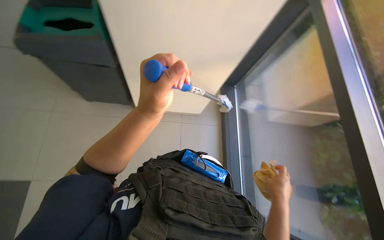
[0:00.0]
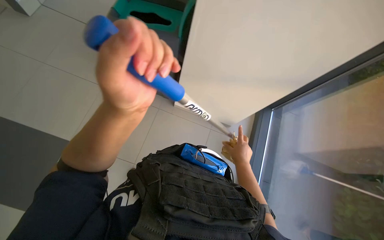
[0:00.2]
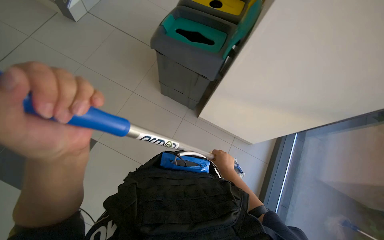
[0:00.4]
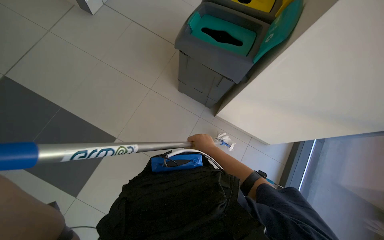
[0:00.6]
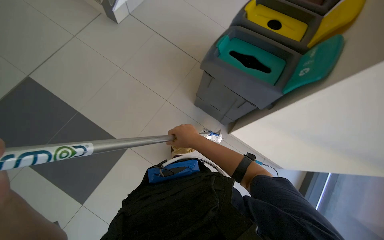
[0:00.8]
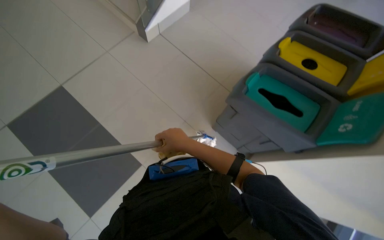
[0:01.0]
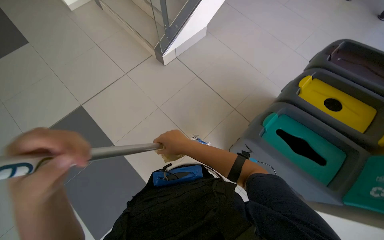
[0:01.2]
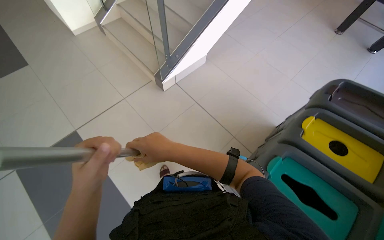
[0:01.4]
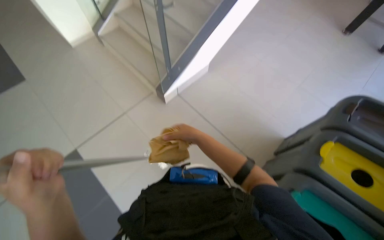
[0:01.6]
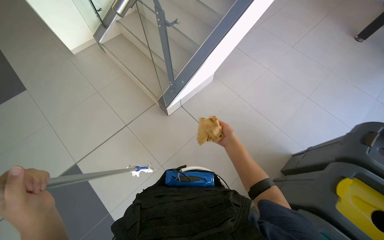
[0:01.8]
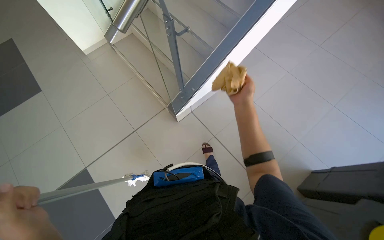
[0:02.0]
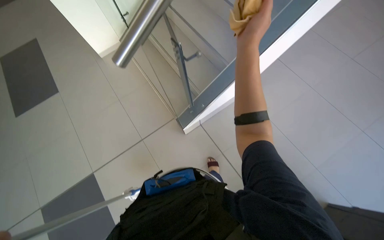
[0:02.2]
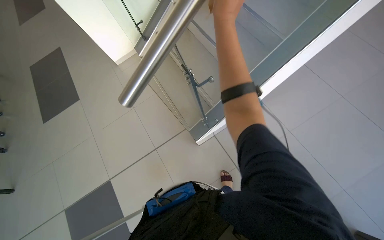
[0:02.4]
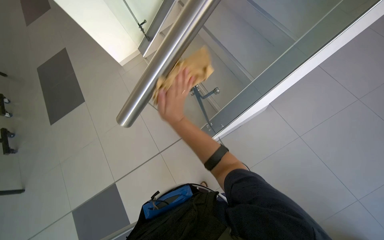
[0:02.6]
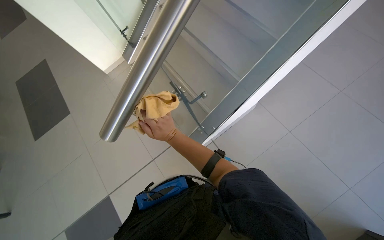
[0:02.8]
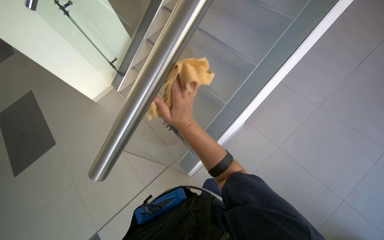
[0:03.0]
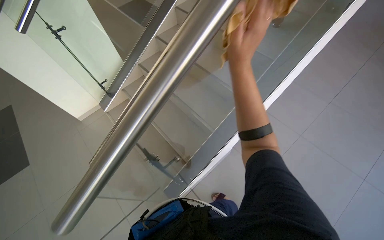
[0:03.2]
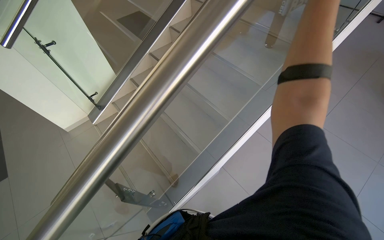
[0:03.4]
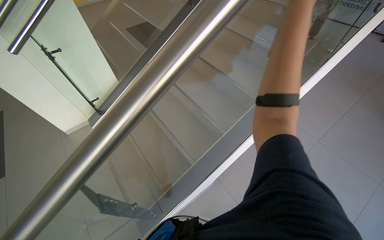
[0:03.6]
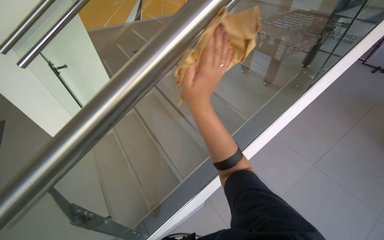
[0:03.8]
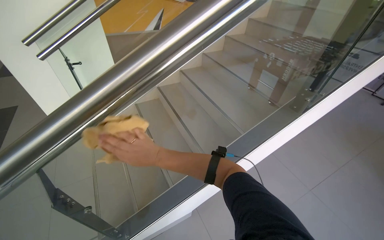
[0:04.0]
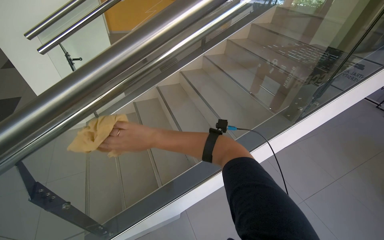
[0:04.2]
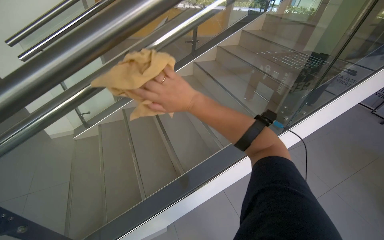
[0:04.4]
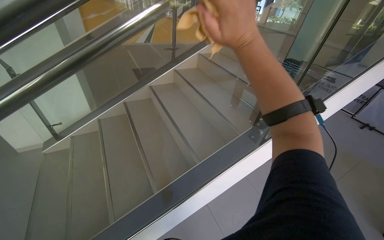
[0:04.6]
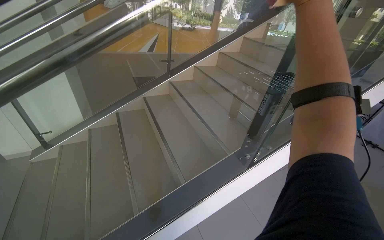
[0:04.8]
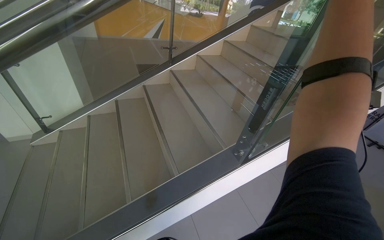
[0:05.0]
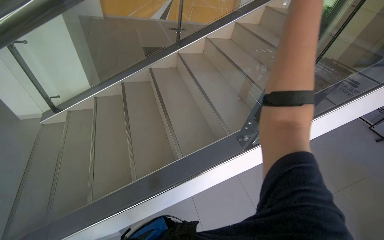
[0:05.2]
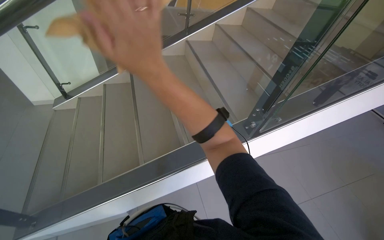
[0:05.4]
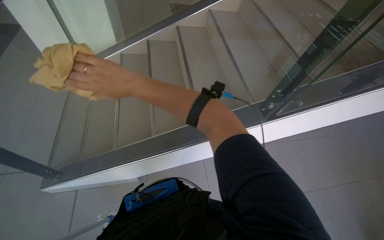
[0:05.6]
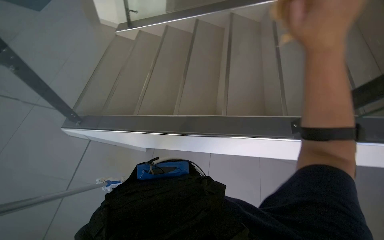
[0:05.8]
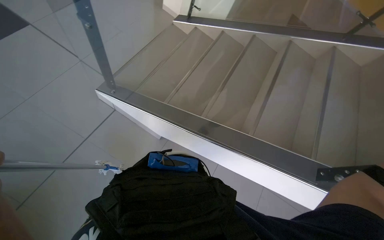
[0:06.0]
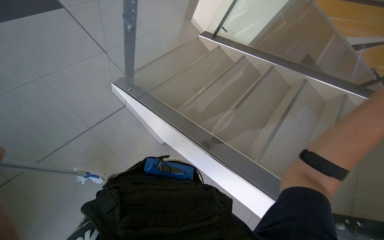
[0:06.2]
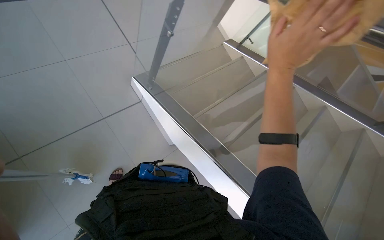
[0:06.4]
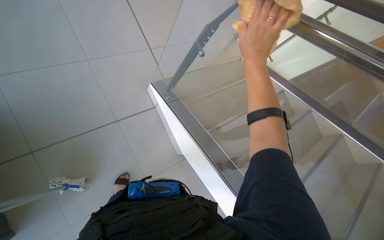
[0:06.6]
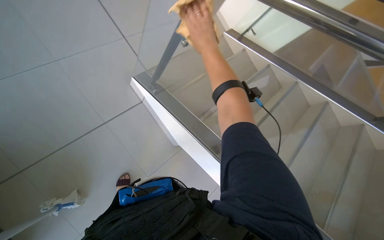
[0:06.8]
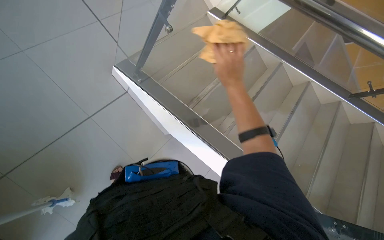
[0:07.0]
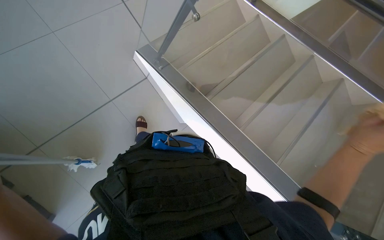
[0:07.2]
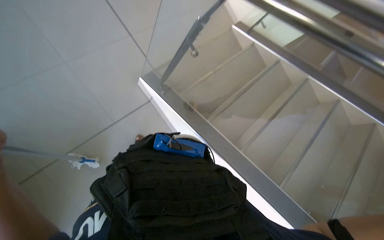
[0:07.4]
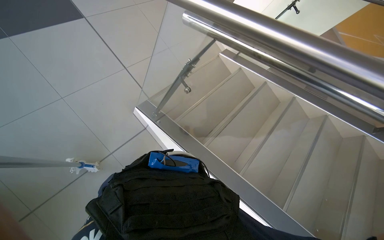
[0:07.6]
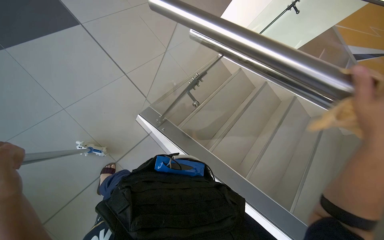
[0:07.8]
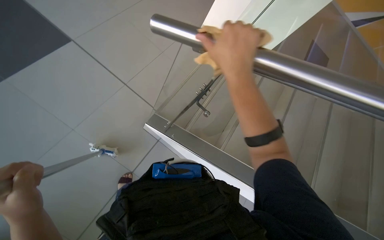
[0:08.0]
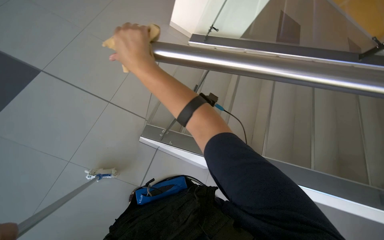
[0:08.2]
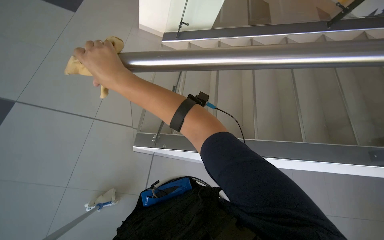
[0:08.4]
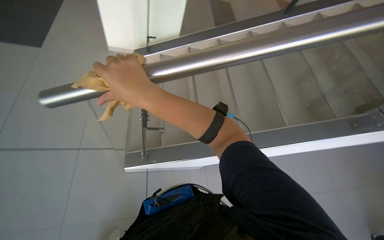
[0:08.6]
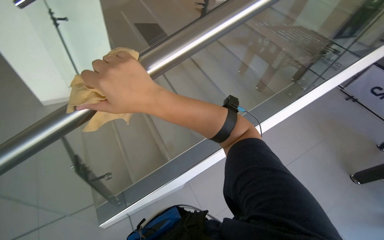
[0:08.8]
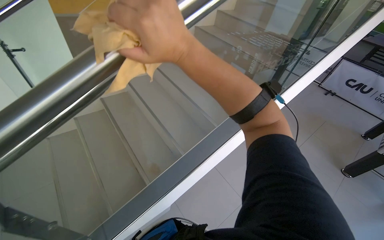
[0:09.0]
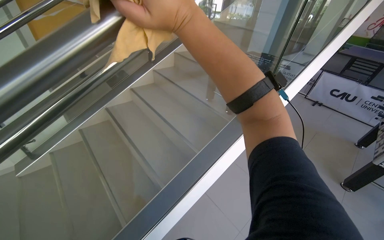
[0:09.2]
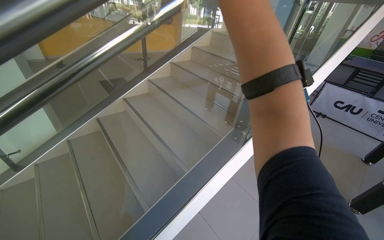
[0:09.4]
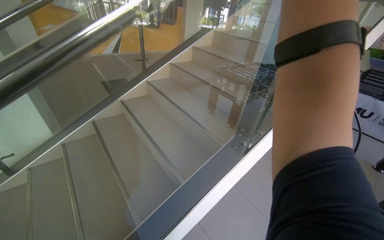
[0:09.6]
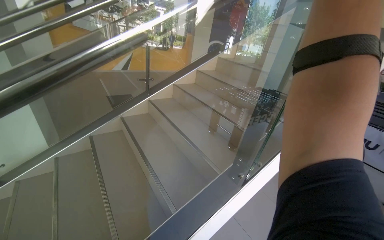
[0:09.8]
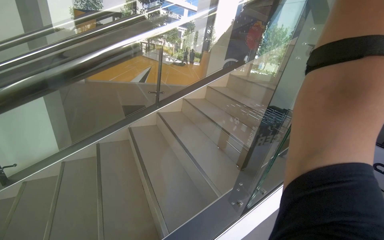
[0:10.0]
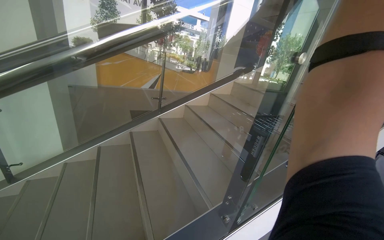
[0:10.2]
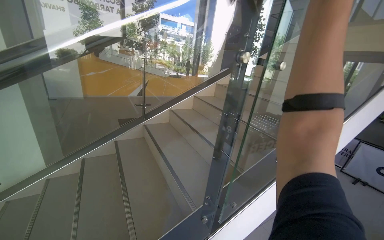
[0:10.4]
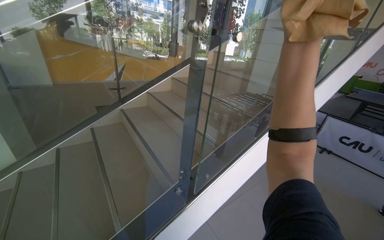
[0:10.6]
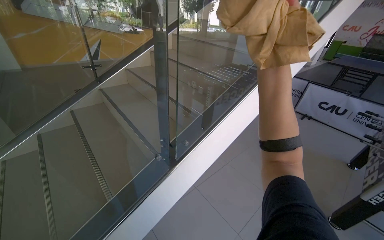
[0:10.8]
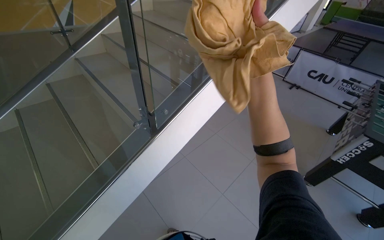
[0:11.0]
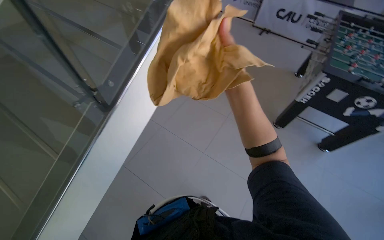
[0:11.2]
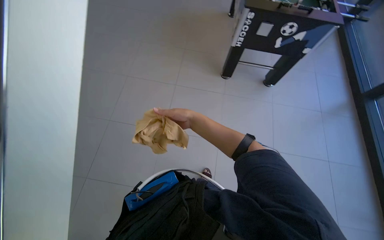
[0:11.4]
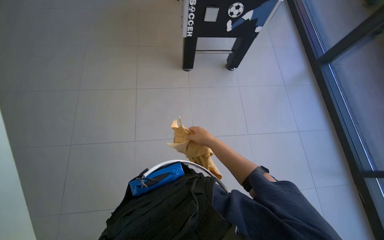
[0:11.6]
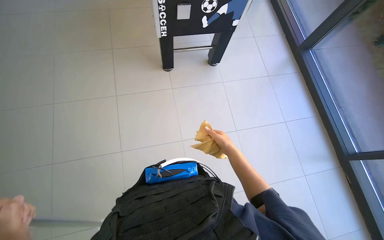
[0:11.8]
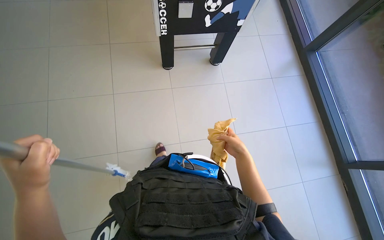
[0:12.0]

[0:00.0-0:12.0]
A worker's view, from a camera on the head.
Job: cleaning windows.
The whole recording: Cleaning large windows. The worker cleans large glass windows and their frames using a long-handled tool and a cloth.
0:00.0 to 0:01.6: The camera is carried some 90 cm. The wearer's head swings about 30 degrees to the left.
0:01.6 to 0:03.0: The camera is carried some 80 cm.
0:03.0 to 0:04.4: The view tips upward by about 25 degrees. The right hand moves left and right over approximately 35 cm, changing direction 2 times.
0:04.4 to 0:06.0: The head turns to the left by roughly 55 degrees. The view tips downward by roughly 20 degrees.
0:06.0 to 0:07.6: The wearer looks approximately 15 degrees further upward.
0:07.6 to 0:09.0: The wearer looks about 65 degrees further to the right.
0:09.0 to 0:10.4: The wearer moves to the right, some 70 cm. The view tilts roughly 25 degrees upward.
0:10.4 to 0:12.0: The wearer moves about 90 cm. The head rotates about 70 degrees to the right. The camera pitches downward, by roughly 55 degrees.

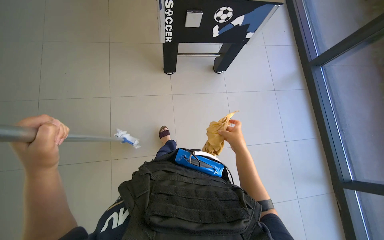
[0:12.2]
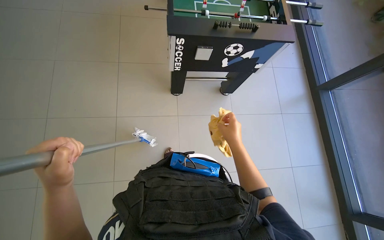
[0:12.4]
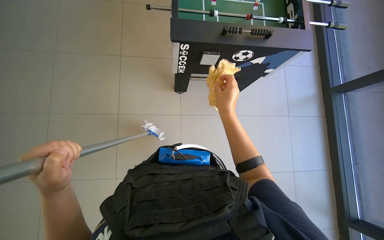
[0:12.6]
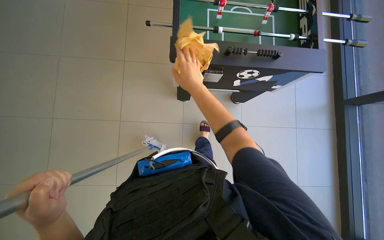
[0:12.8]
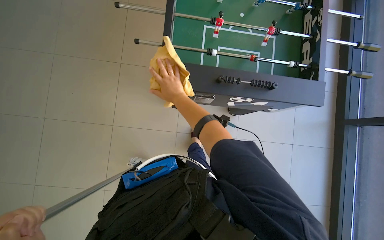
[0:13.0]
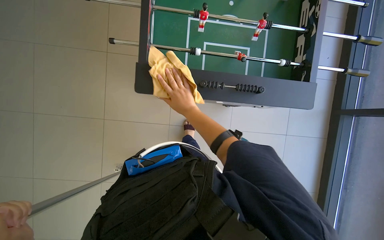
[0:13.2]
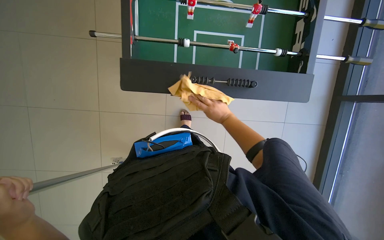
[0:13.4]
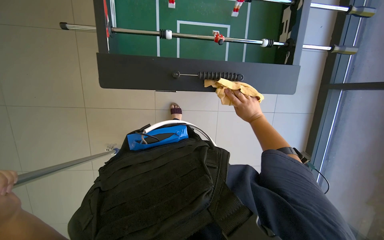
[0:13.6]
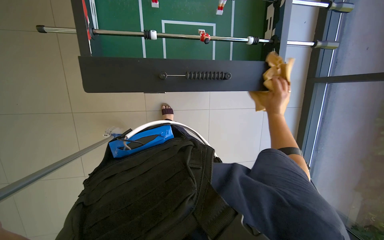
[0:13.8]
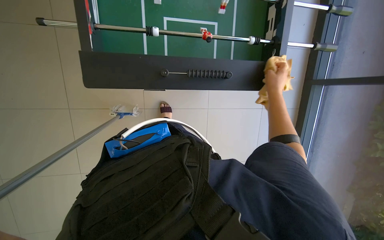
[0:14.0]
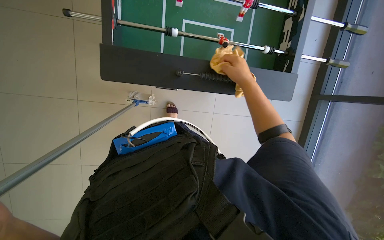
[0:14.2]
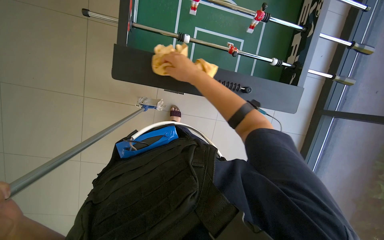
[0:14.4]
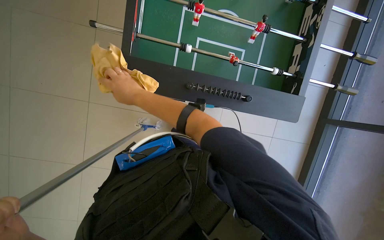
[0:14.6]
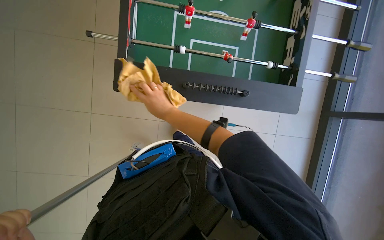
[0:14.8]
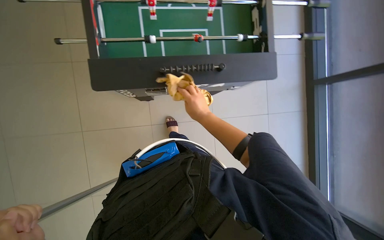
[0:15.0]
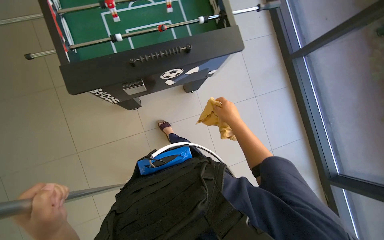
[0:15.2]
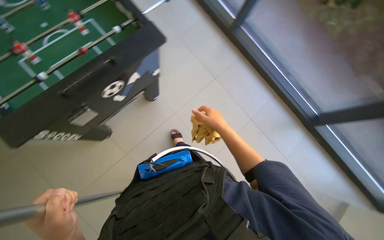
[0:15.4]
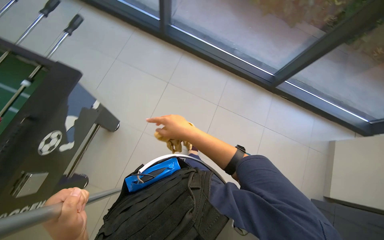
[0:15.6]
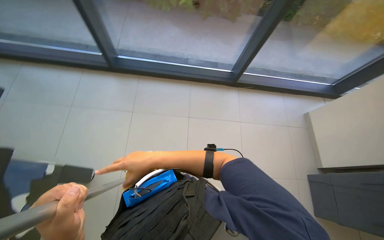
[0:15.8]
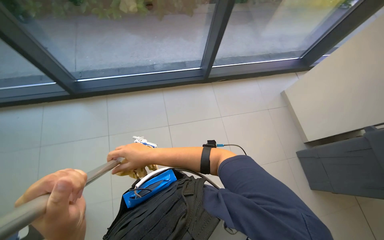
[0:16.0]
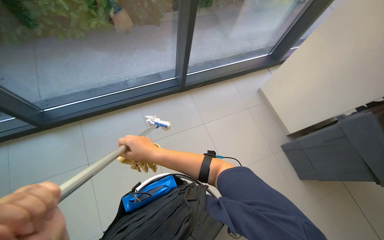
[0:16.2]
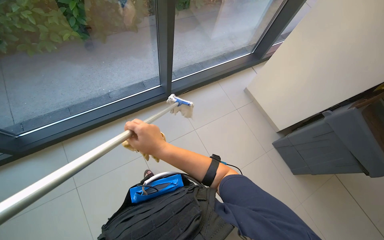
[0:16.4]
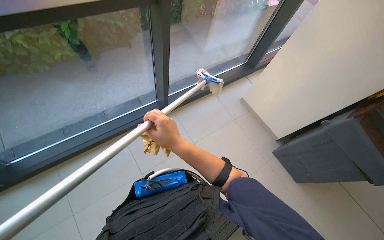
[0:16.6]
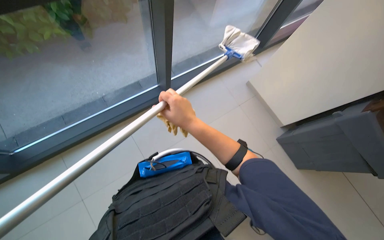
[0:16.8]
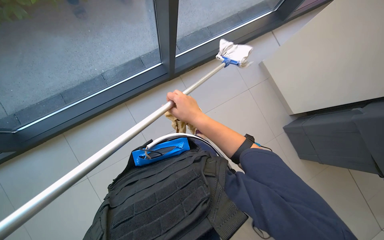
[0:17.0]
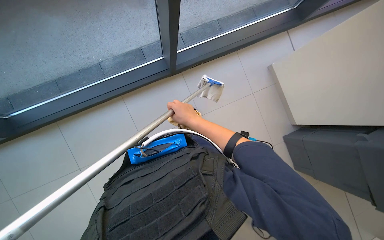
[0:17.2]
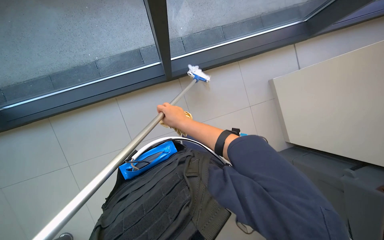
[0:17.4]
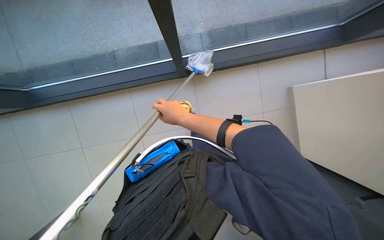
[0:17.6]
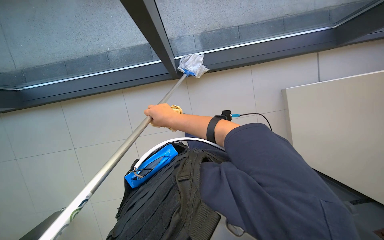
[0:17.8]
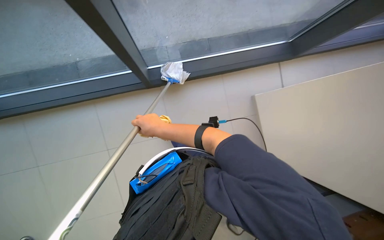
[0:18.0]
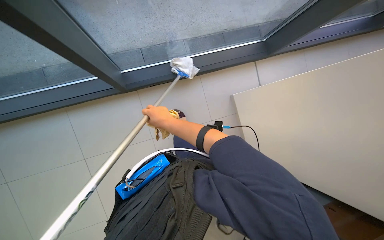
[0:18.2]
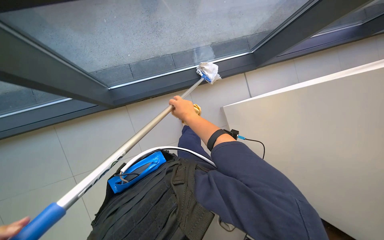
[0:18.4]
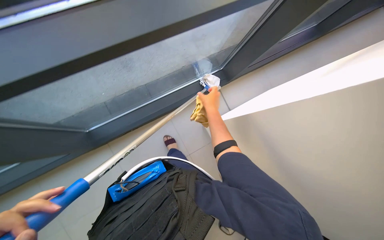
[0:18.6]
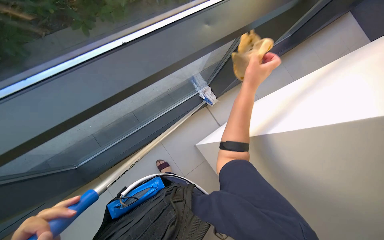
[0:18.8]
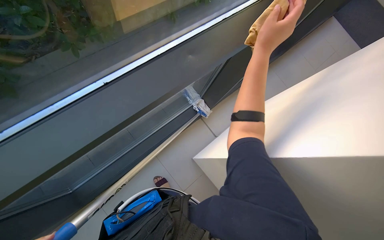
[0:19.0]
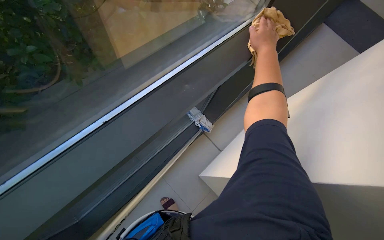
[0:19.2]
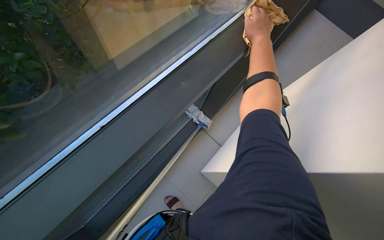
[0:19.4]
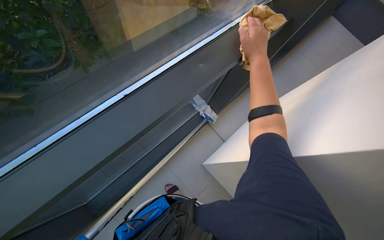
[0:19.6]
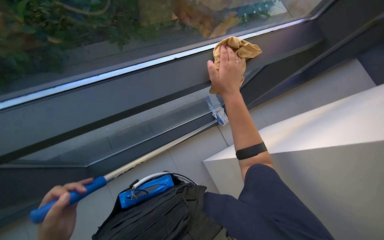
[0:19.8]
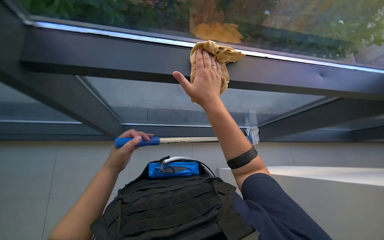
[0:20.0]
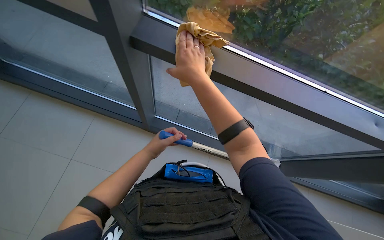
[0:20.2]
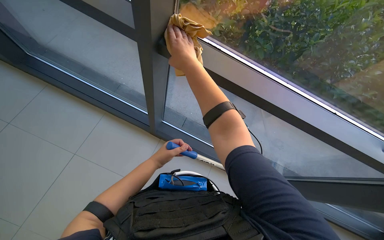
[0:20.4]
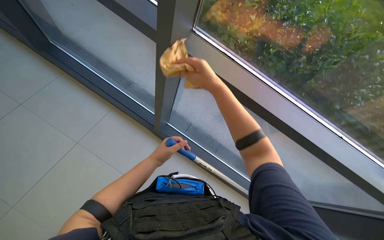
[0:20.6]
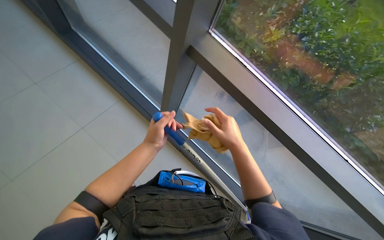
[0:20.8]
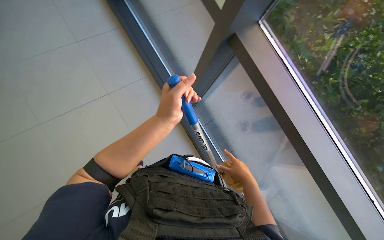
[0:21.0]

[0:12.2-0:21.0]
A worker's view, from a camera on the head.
Job: cleaning windows.
The whole recording: Cleaning large windows. The worker cleans large glass windows and their frames using a long-handled tool and a cloth.
0:12.2 to 0:13.6: The camera travels about 80 cm. The view tips downward by roughly 25 degrees.
0:15.2 to 0:16.6: The camera is carried approximately 80 cm. The wearer's head swings about 90 degrees to the right.
0:16.6 to 0:18.0: The wearer looks about 15 degrees further downward. The right hand travels farther from the camera by some 15 cm.
0:18.0 to 0:19.6: The right hand travels to the right, up the picture and nearer to the camera by some 50 cm.
0:19.6 to 0:21.0: The head turns to the left by about 45 degrees.
